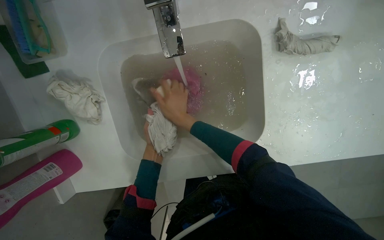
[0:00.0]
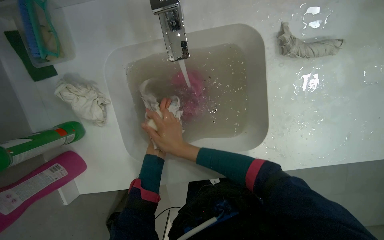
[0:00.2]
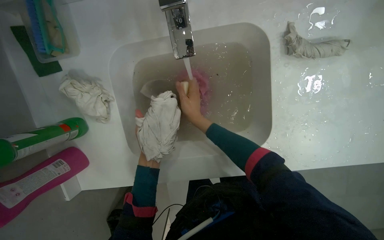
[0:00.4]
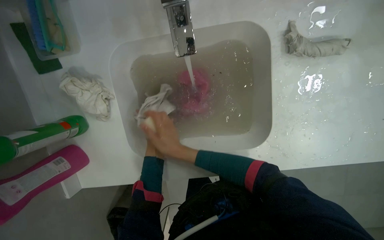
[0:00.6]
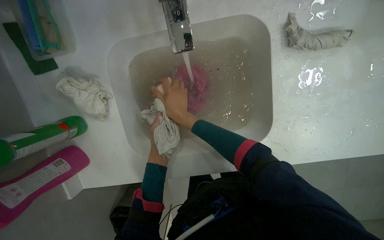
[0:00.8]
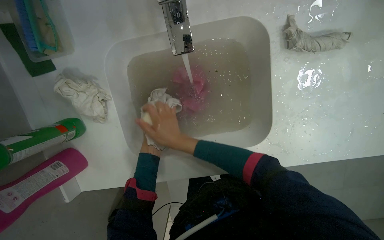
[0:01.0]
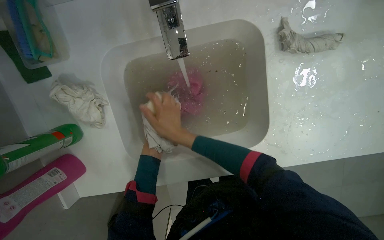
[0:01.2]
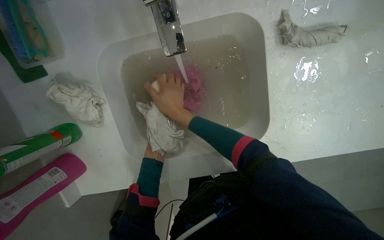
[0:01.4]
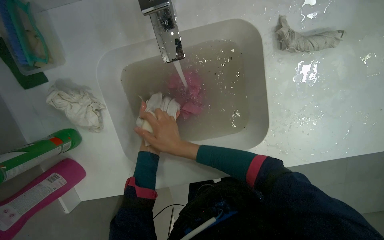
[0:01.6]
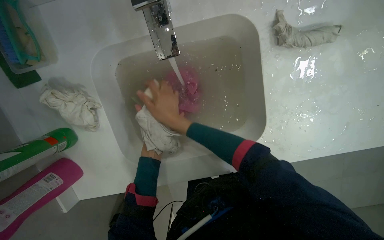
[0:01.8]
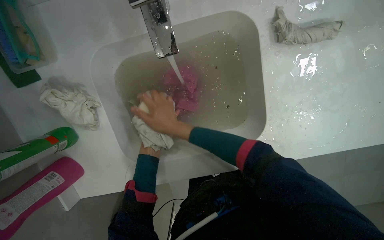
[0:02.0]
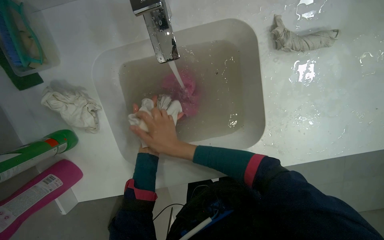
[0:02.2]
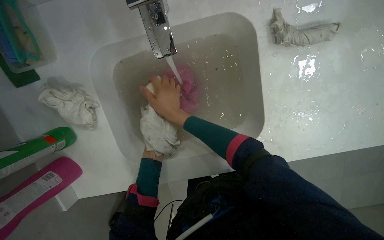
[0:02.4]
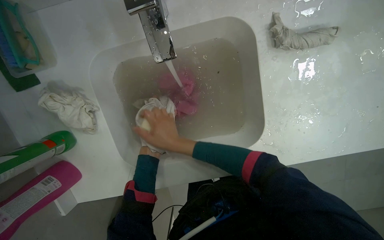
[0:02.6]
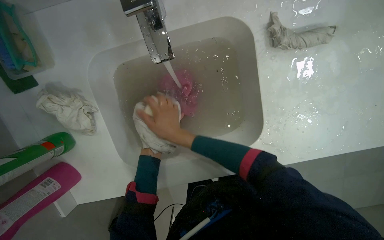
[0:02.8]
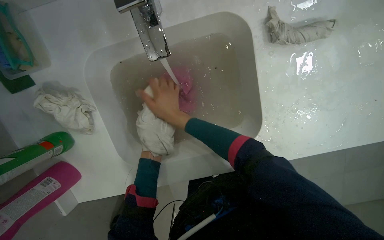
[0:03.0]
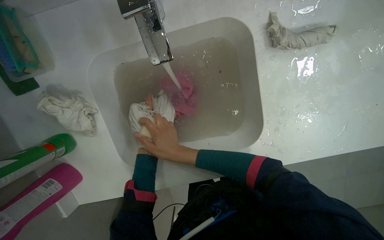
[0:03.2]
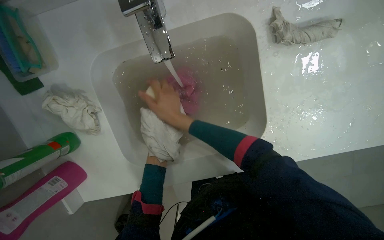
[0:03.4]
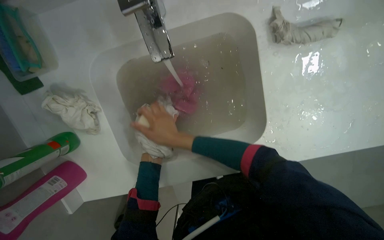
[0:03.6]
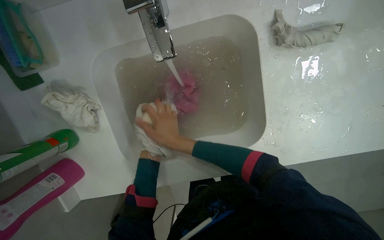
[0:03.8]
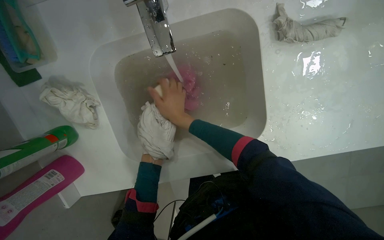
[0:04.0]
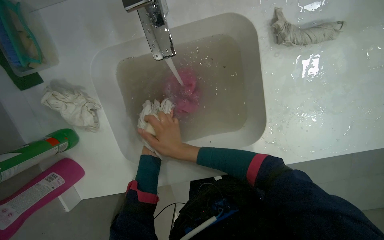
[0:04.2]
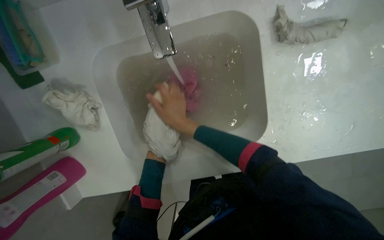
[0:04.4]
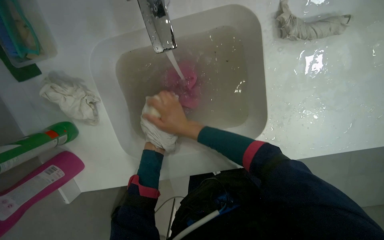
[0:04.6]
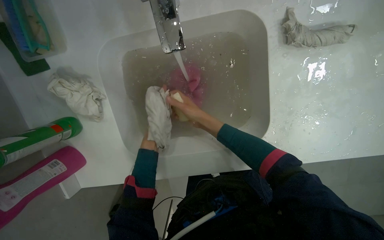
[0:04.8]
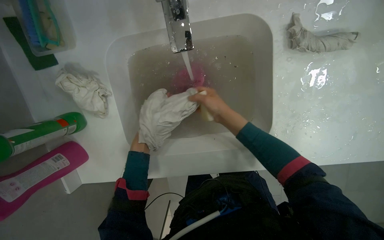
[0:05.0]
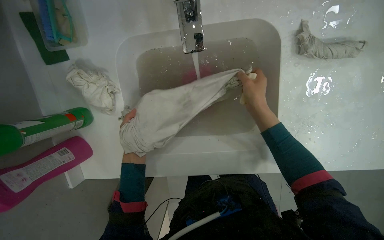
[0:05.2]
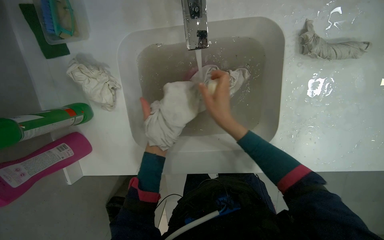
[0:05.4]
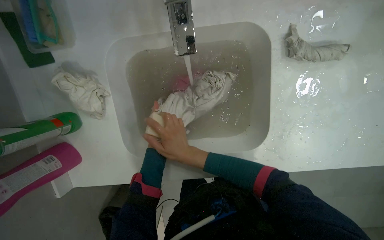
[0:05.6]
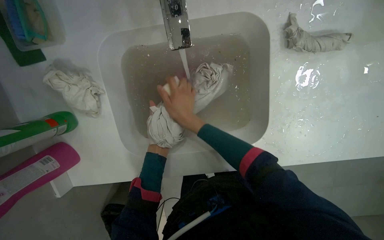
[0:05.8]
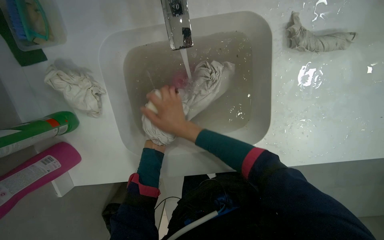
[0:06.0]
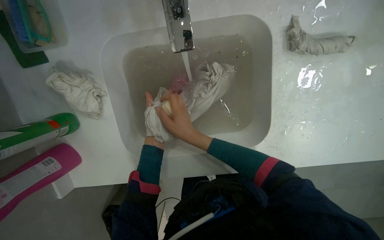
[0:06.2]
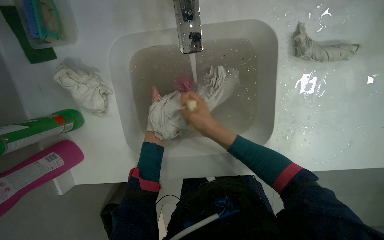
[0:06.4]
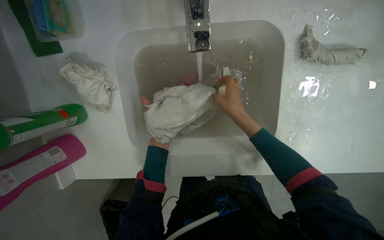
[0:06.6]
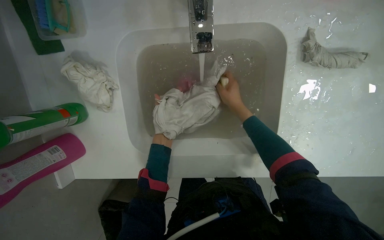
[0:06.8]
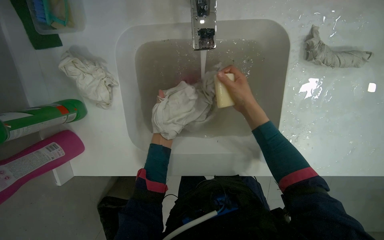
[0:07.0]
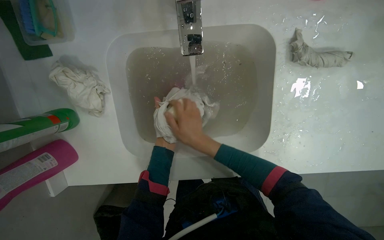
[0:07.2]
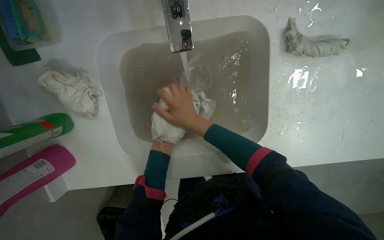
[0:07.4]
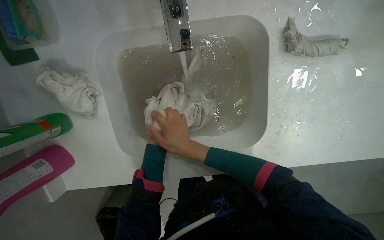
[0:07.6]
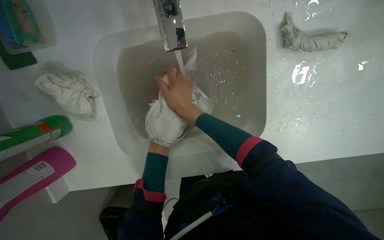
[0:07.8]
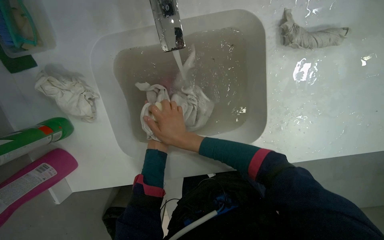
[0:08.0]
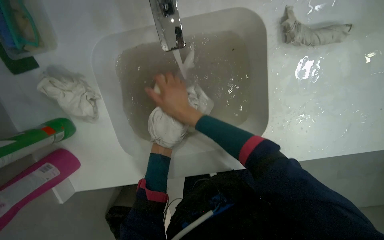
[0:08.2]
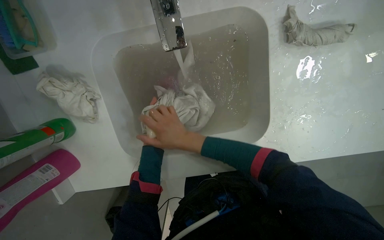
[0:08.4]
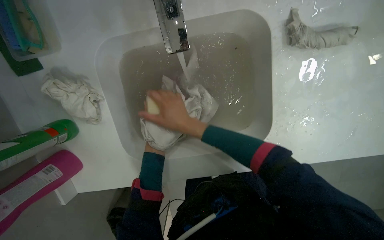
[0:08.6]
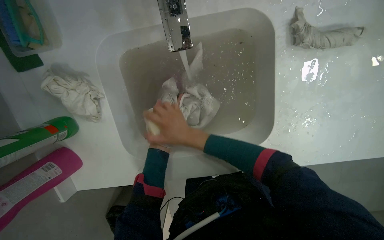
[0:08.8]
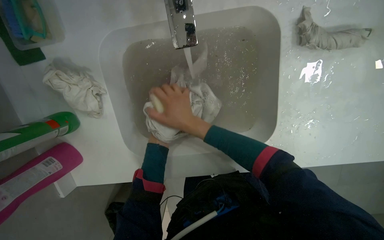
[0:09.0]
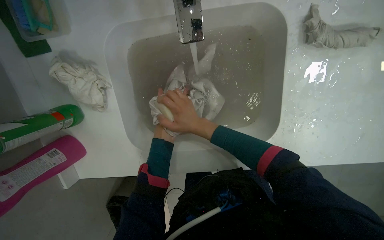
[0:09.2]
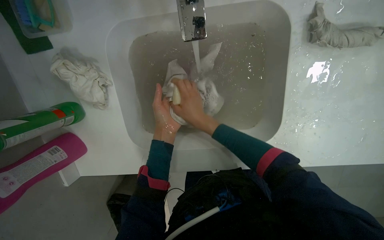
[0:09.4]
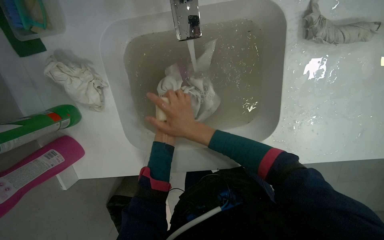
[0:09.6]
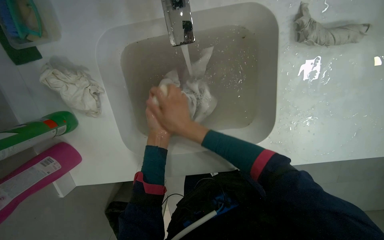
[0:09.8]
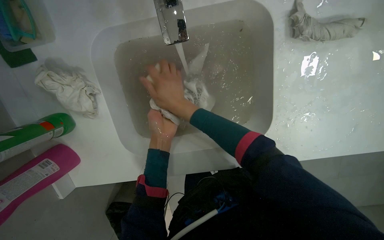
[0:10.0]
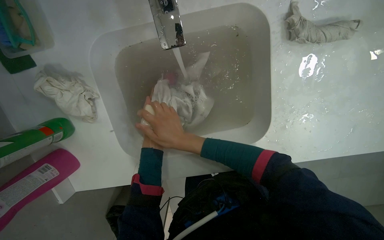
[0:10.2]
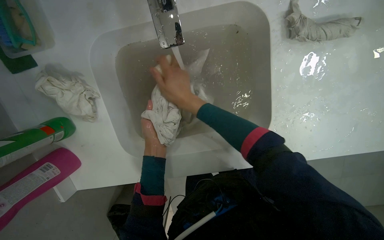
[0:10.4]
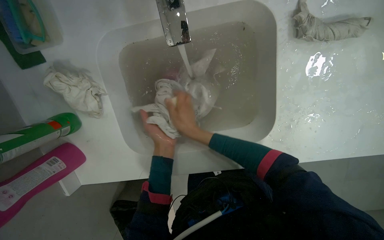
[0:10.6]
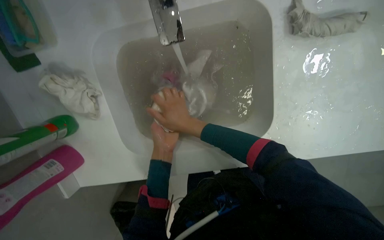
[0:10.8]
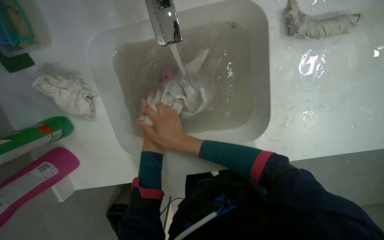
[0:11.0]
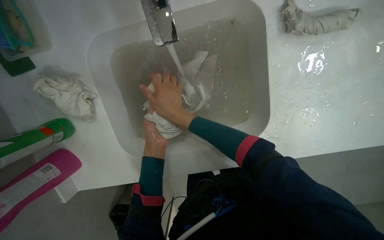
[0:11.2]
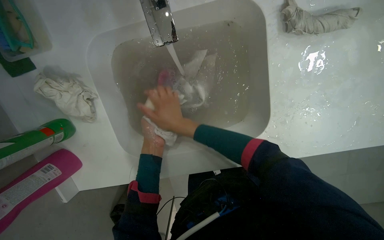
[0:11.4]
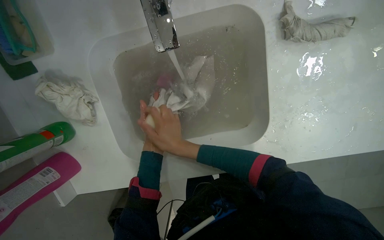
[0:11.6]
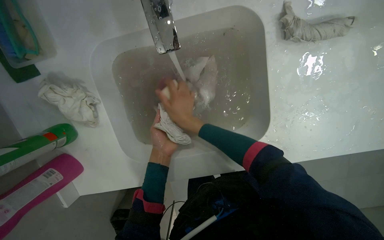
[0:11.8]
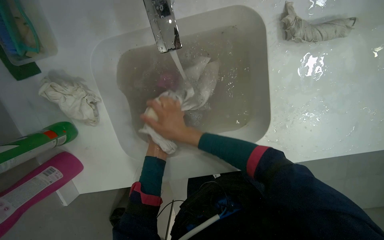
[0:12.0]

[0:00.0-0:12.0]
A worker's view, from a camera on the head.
Job: preparing cleaning supplies.
The whole recording: Washing cloths in sink. The worker washes cloths in the sink under running water.
0:01.6 to 0:03.0: The right hand moves up and down the picture over some 10 cm, changing direction 4 times.
0:03.0 to 0:04.4: The right hand goes up and down the picture, approximately 10 cm each way, reversing 2 times.
0:07.6 to 0:09.0: The right hand goes up and down the picture, approximately 10 cm each way, reversing 3 times.

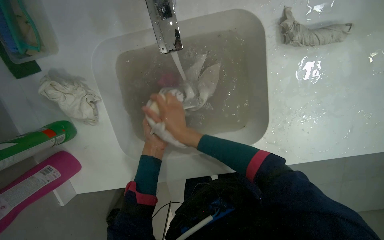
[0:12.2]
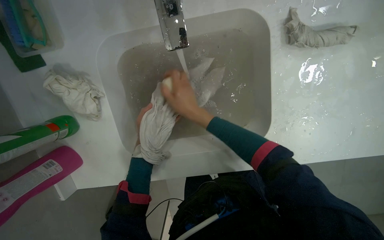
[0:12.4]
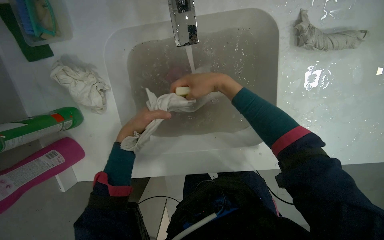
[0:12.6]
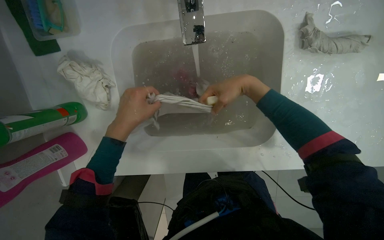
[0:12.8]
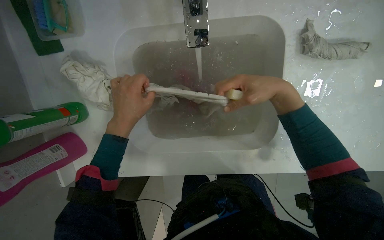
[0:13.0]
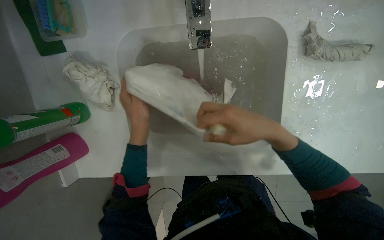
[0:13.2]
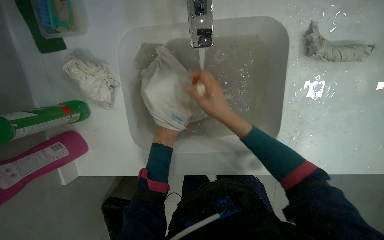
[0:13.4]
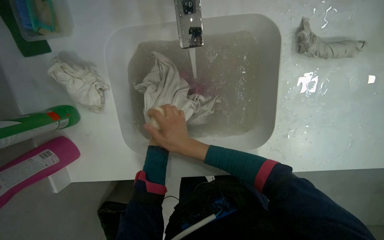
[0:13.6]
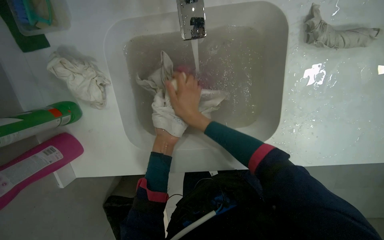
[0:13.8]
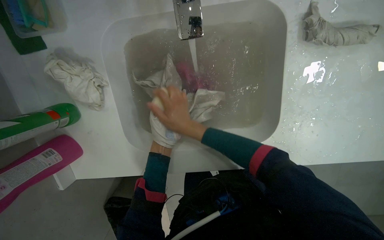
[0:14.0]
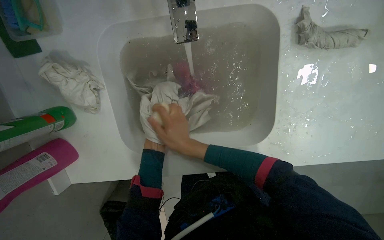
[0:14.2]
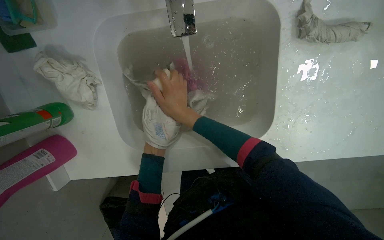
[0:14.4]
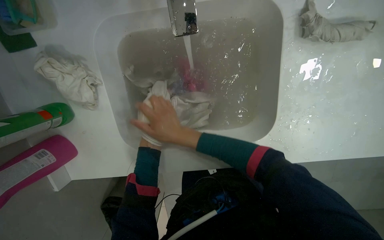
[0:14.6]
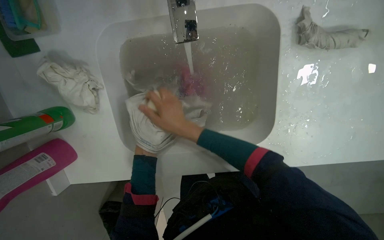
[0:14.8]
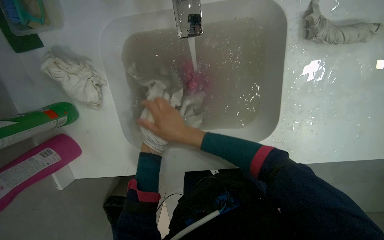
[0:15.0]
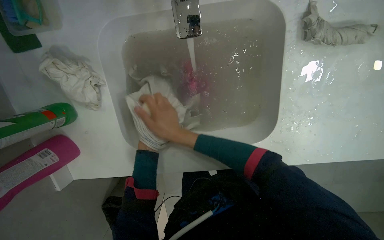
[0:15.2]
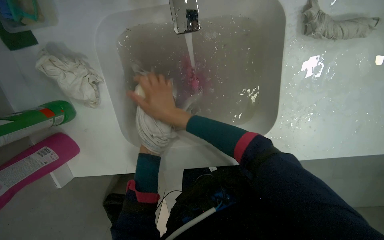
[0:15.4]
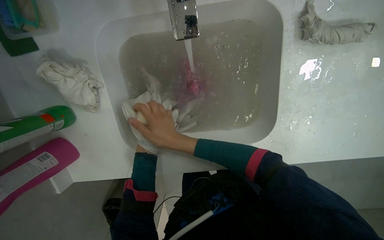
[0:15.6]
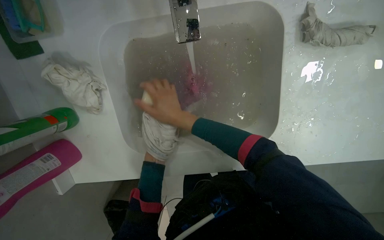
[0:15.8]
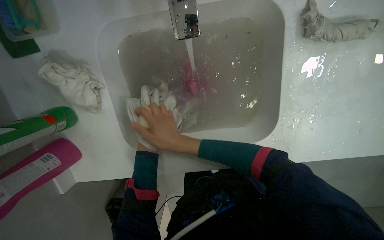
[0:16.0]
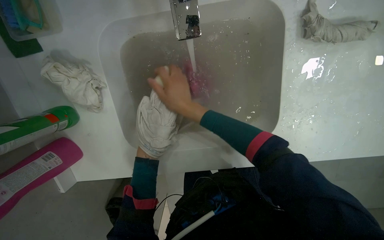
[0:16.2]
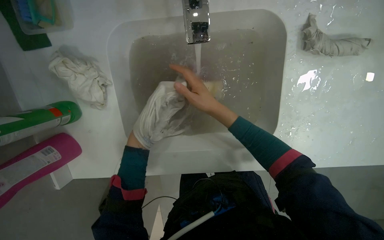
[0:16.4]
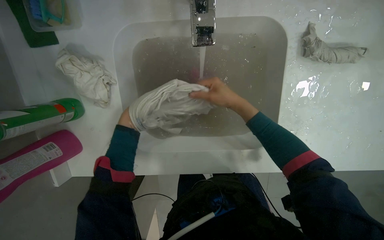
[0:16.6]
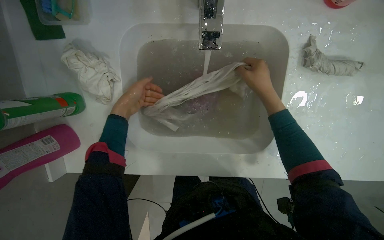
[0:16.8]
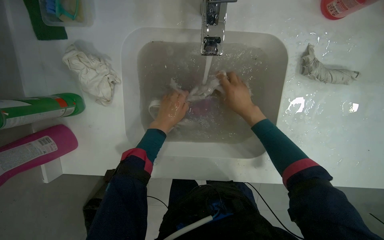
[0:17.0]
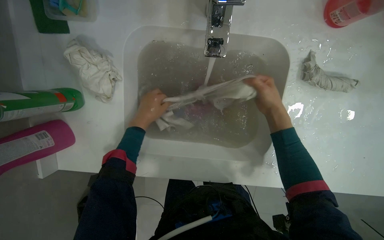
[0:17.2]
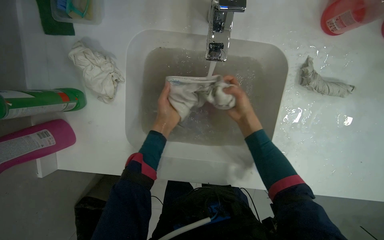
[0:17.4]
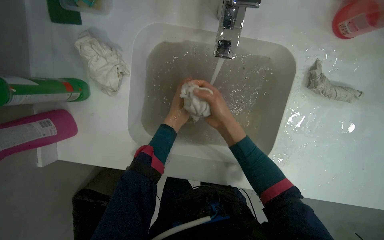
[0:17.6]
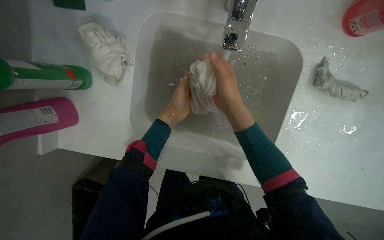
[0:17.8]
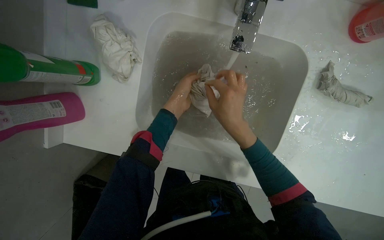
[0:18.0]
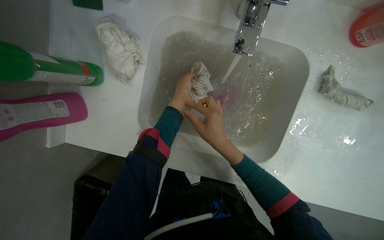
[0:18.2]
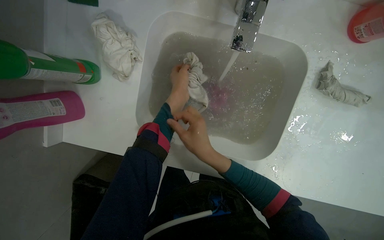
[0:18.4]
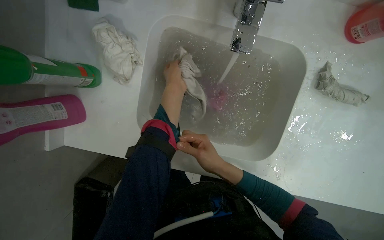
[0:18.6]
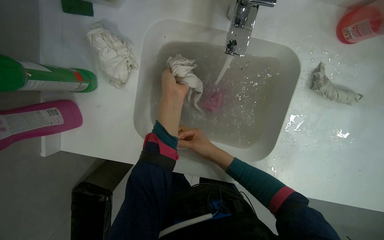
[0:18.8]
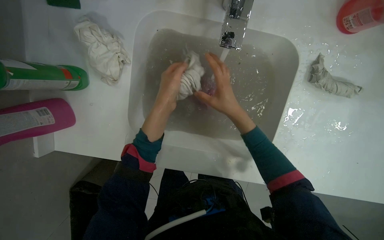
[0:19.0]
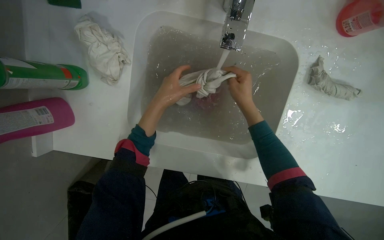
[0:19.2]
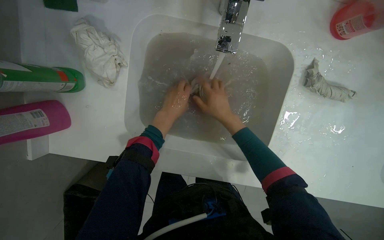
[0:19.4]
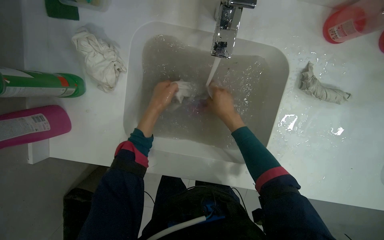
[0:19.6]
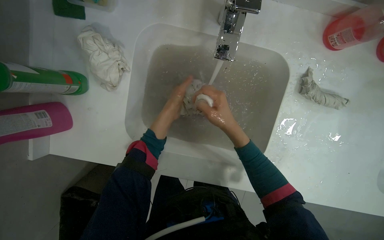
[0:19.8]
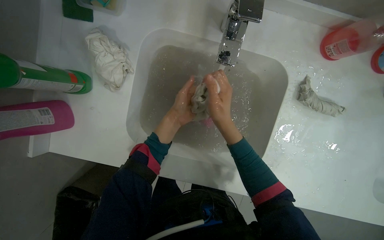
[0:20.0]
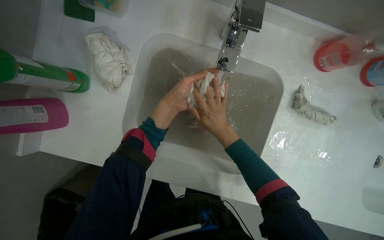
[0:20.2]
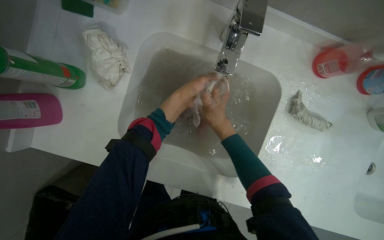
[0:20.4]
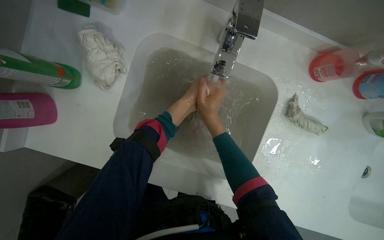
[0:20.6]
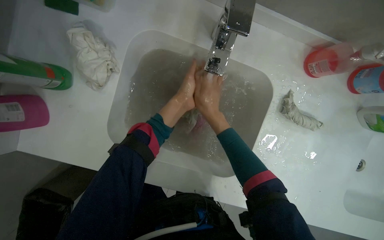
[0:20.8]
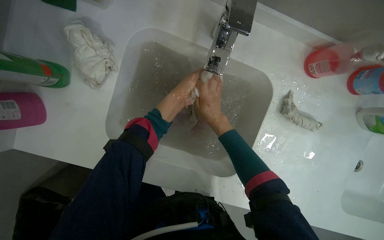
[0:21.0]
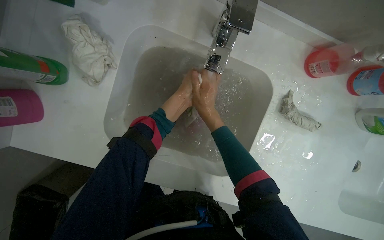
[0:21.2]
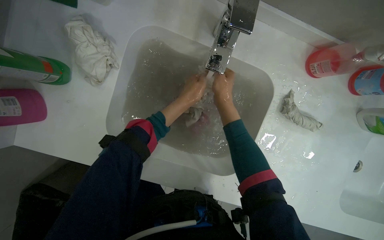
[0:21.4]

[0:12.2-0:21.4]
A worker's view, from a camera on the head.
Job: preparing cleaning supplies.
The whole recording: Washing cloths in sink. The worker washes cloths in the sink under running water.
0:12.2 to 0:13.8: The right hand moves about 20 cm to the right and comes back.
0:15.2 to 0:16.8: The right hand moves to the right and up the picture, roughly 25 cm.
0:16.8 to 0:18.4: The right hand goes approximately 25 cm to the left and down the picture. Meanwhile the left hand swings left and right, approximately 15 cm each way, with 2 reversals.
0:18.4 to 0:19.8: The right hand shifts approximately 15 cm up the picture and to the right.
0:19.8 to 0:21.4: The right hand goes approximately 10 cm up the picture.
